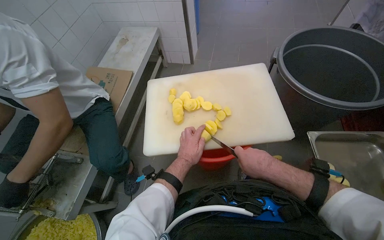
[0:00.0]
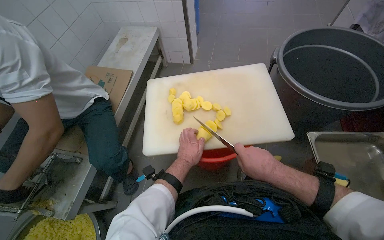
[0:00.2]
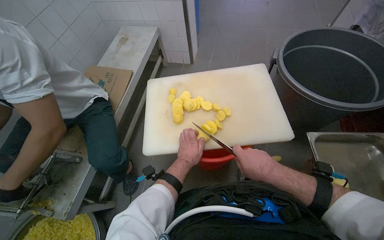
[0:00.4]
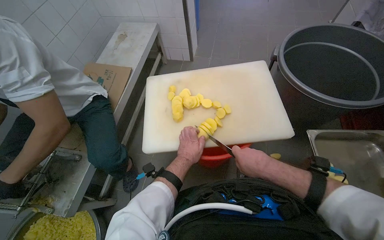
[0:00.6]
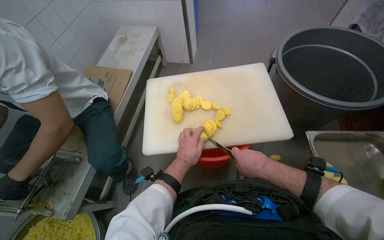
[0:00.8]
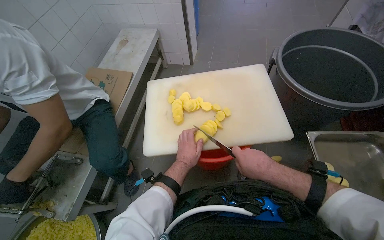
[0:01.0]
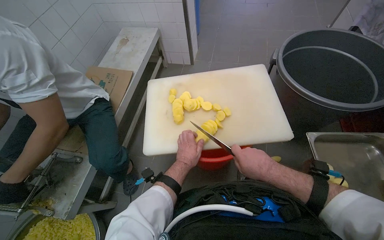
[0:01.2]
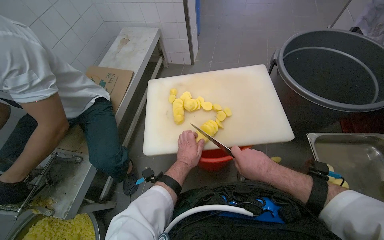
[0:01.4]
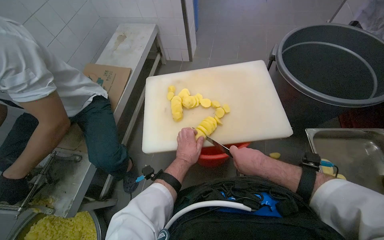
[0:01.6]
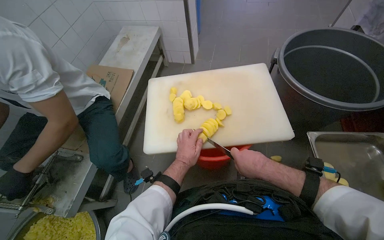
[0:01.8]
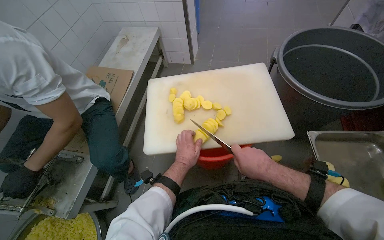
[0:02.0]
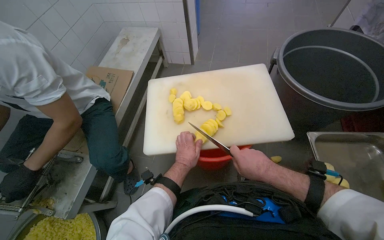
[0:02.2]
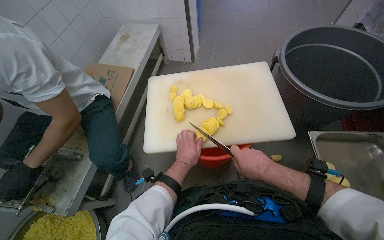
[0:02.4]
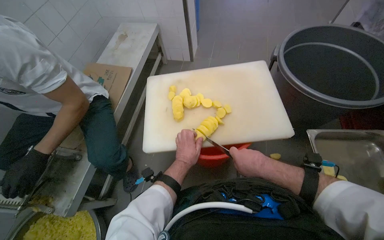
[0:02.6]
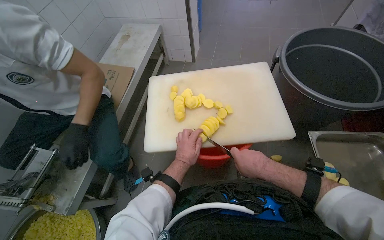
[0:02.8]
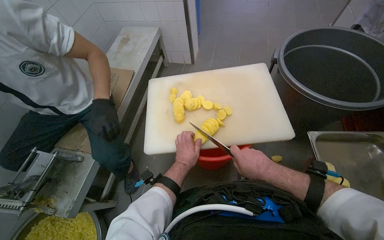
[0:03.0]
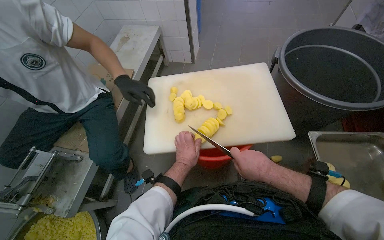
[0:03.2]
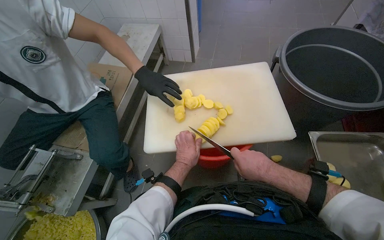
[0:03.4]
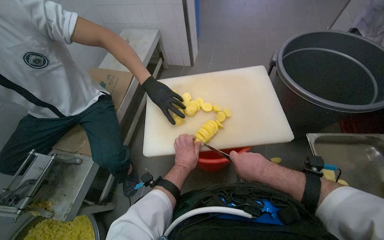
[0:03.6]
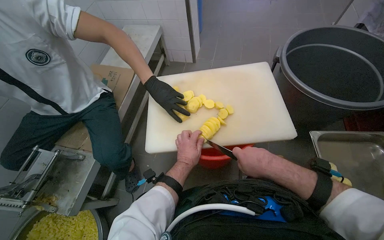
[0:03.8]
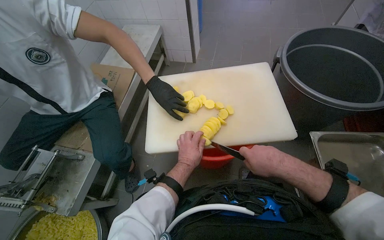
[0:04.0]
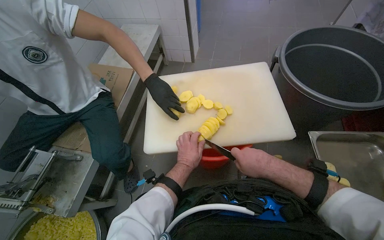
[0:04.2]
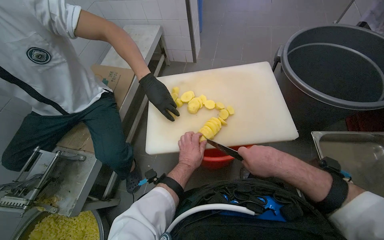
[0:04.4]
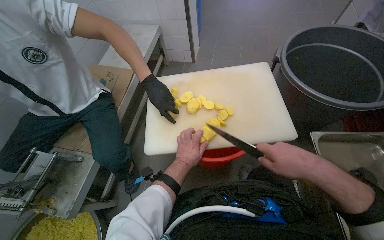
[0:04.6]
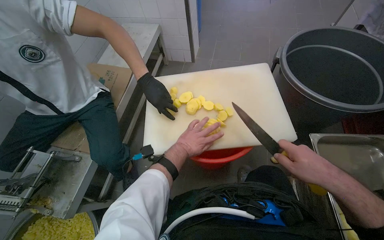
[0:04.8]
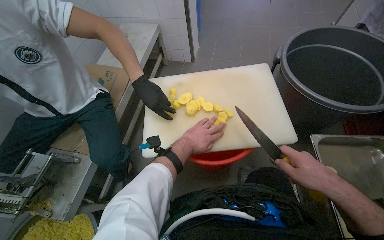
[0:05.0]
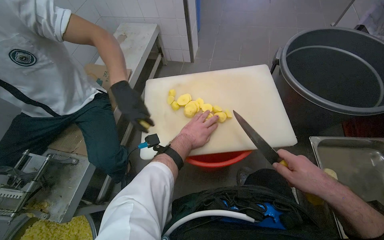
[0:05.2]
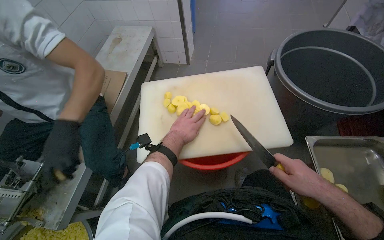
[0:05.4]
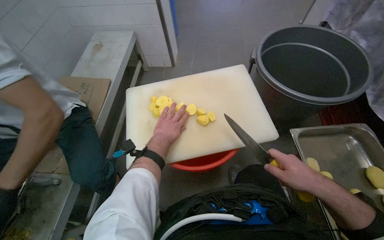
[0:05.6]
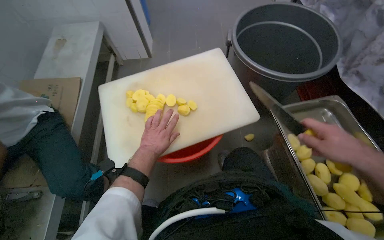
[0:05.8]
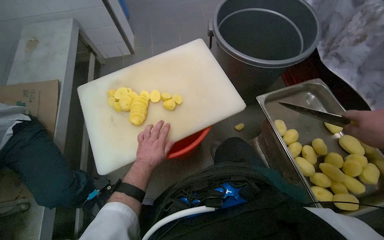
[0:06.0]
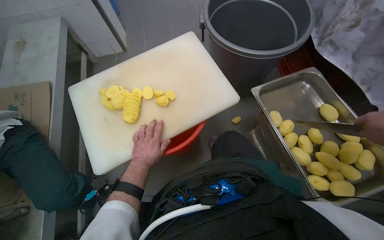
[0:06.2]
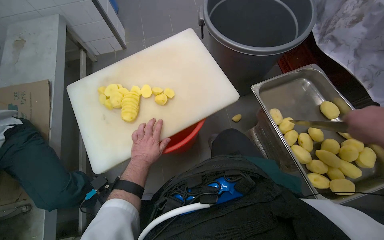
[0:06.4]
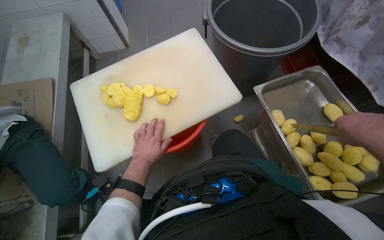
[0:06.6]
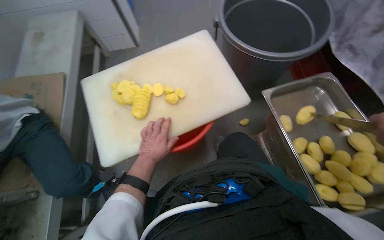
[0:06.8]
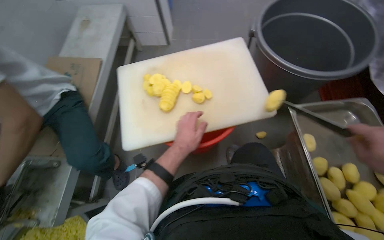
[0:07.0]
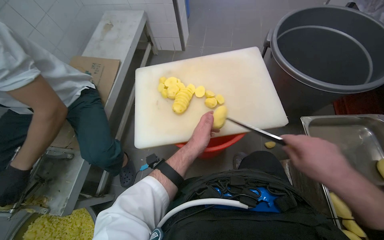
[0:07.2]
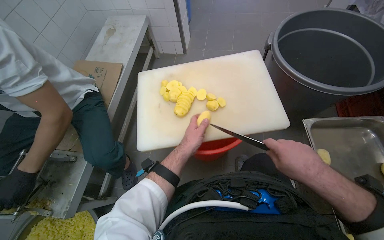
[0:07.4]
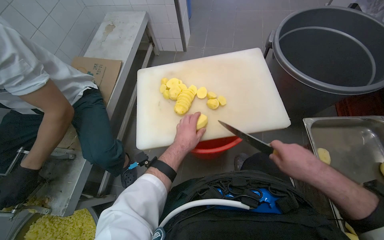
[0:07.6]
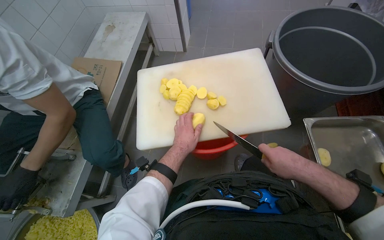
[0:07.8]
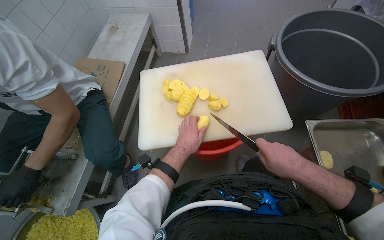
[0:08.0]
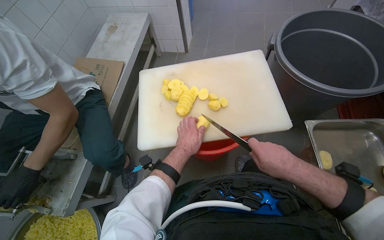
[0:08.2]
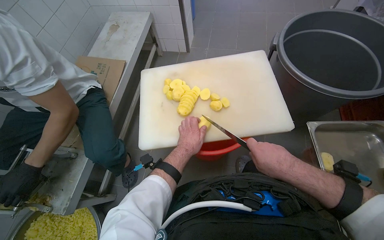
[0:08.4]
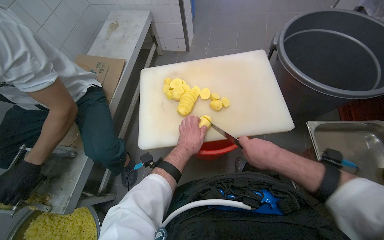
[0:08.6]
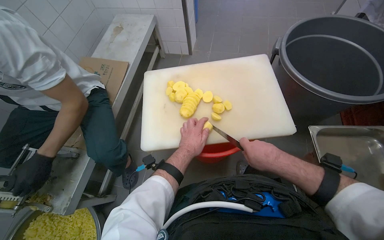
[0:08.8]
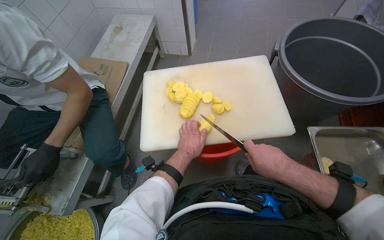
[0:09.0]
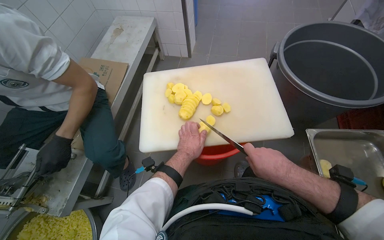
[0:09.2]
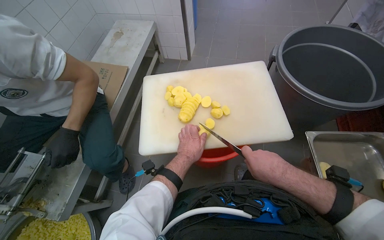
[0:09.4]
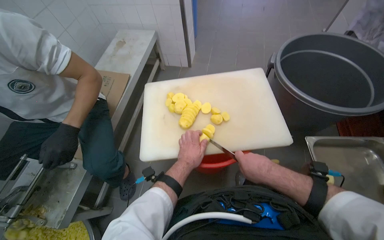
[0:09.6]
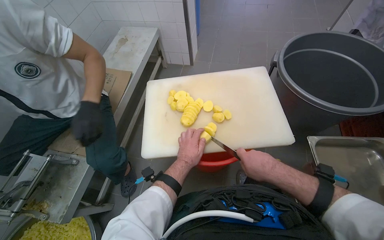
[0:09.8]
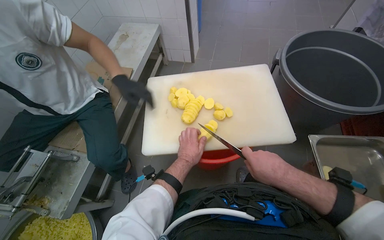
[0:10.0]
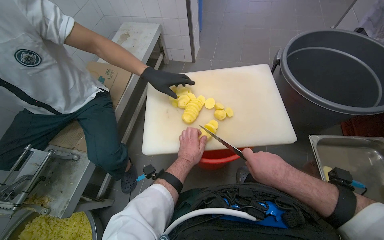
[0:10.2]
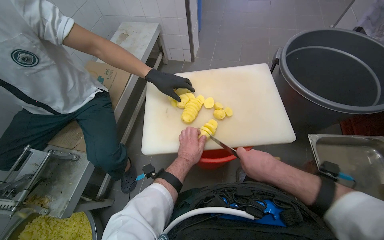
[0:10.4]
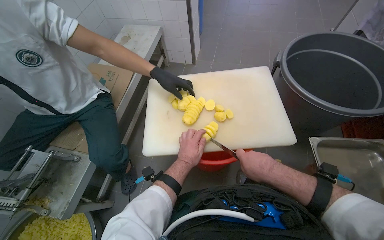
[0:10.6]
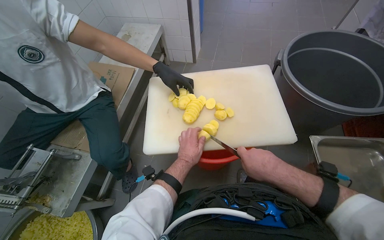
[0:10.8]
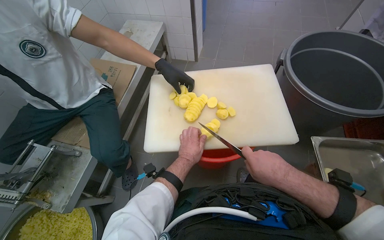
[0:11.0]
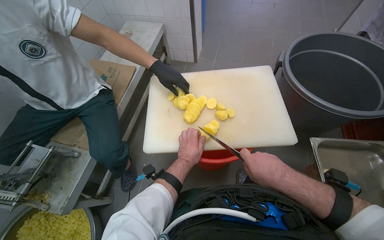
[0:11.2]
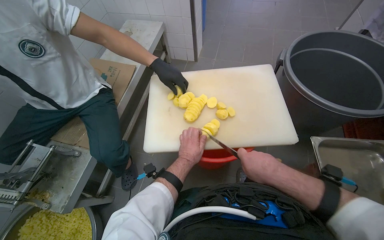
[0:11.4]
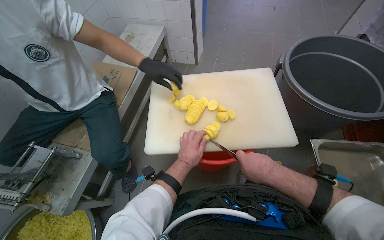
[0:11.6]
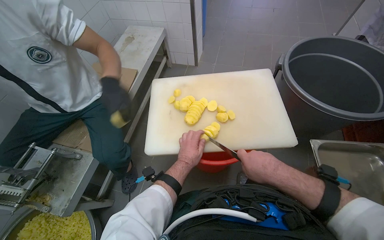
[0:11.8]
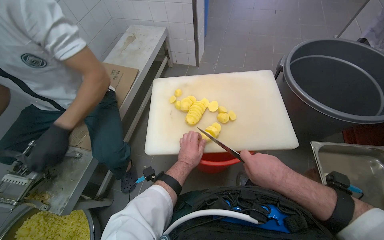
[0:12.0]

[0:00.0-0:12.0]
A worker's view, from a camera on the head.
Job: preparing food.
The whole recording: Slicing potatoes on cutting board. The worker slices peeled potatoes on a white cutting board with a knife.
0.0 to 4.4 s: The hands are busy where they are.
4.4 to 6.0 s: The head turns to the right by some 20 degrees.
9.0 to 12.0 s: The hands stay close to where they were, moving slightly.

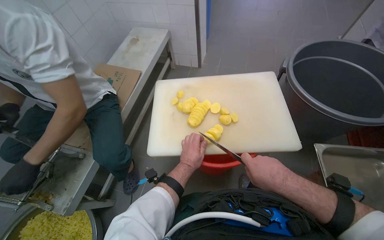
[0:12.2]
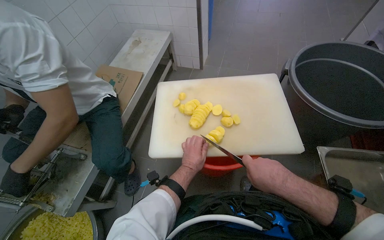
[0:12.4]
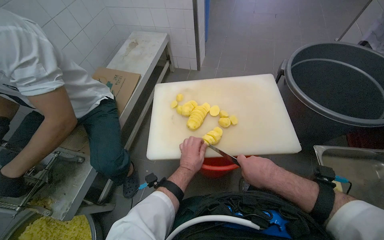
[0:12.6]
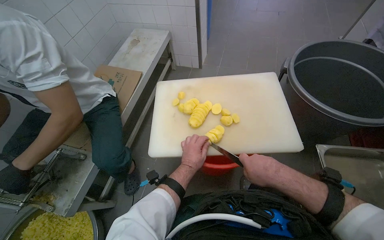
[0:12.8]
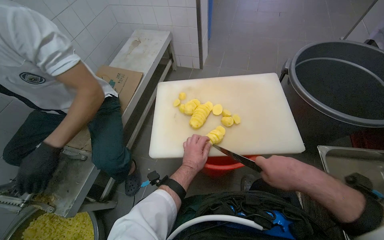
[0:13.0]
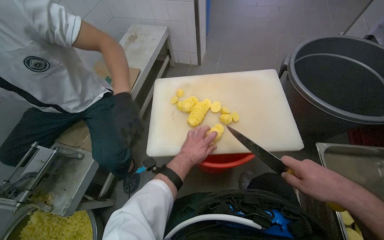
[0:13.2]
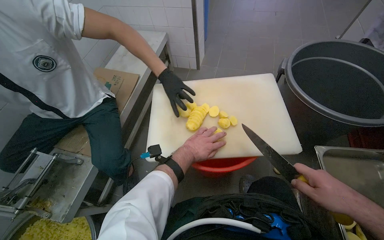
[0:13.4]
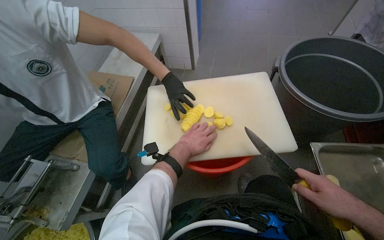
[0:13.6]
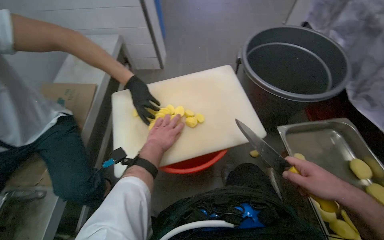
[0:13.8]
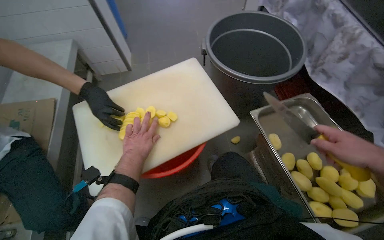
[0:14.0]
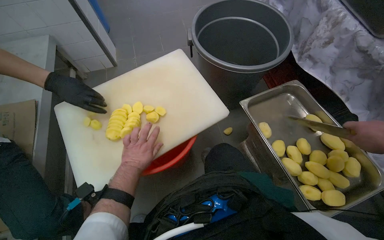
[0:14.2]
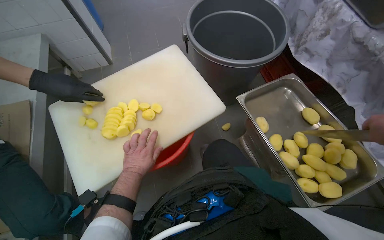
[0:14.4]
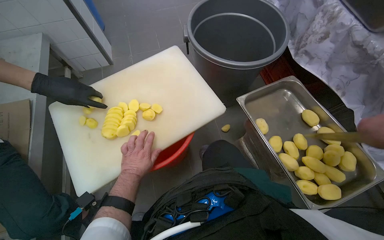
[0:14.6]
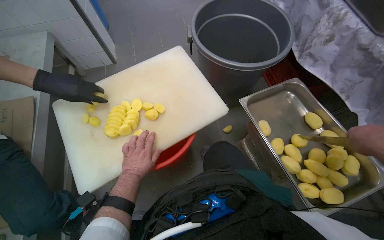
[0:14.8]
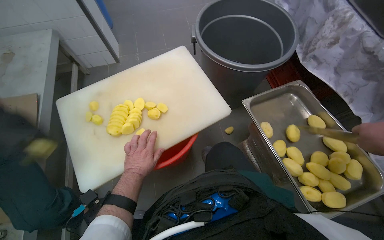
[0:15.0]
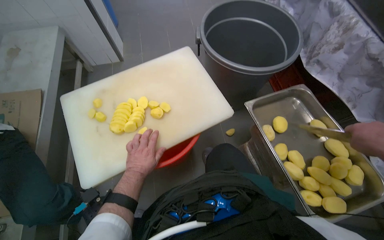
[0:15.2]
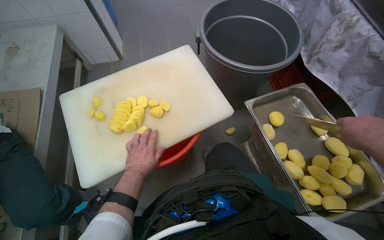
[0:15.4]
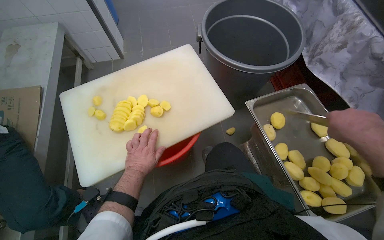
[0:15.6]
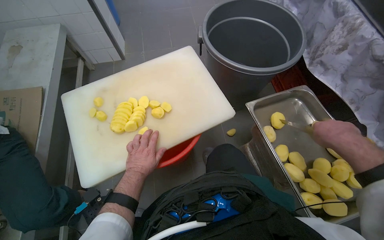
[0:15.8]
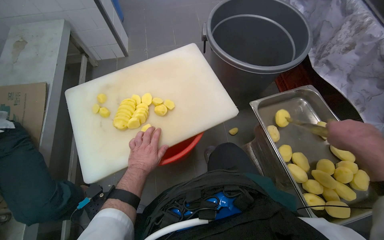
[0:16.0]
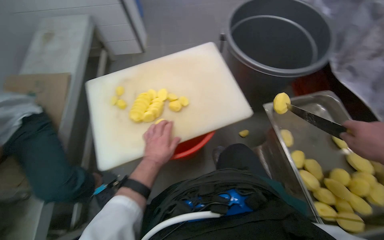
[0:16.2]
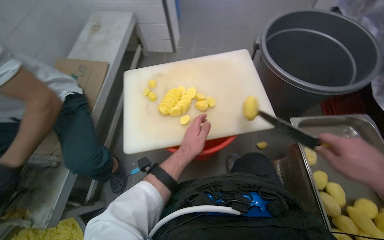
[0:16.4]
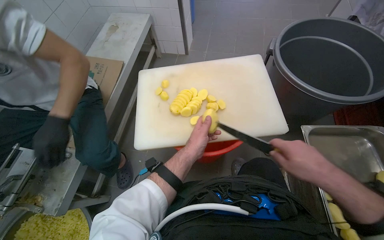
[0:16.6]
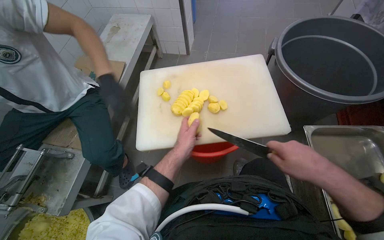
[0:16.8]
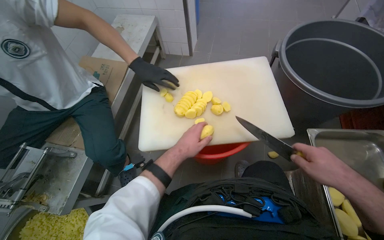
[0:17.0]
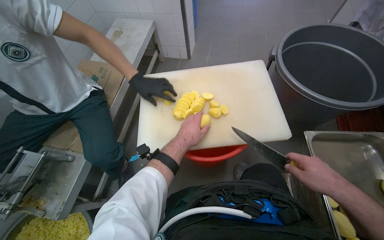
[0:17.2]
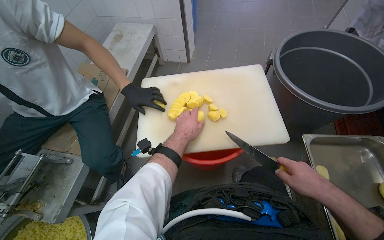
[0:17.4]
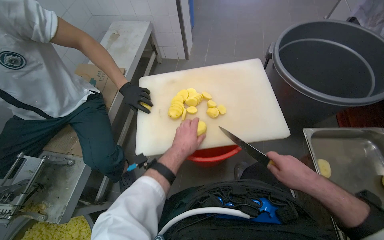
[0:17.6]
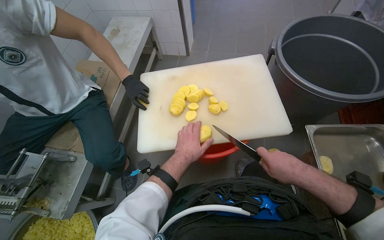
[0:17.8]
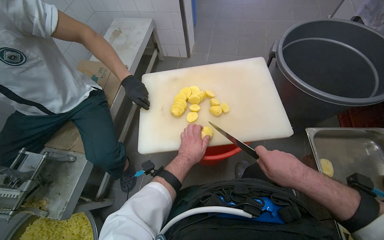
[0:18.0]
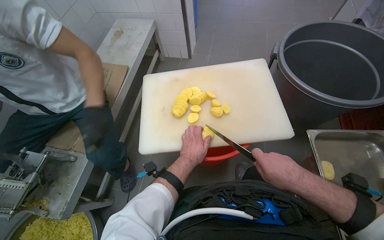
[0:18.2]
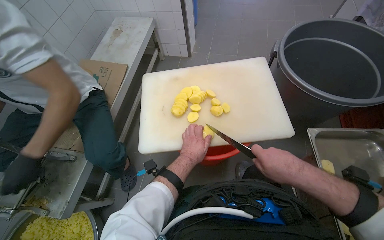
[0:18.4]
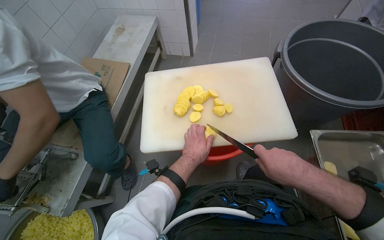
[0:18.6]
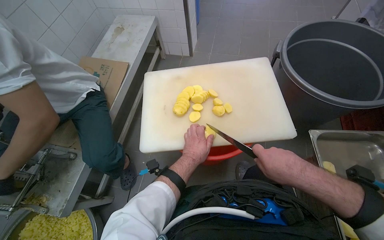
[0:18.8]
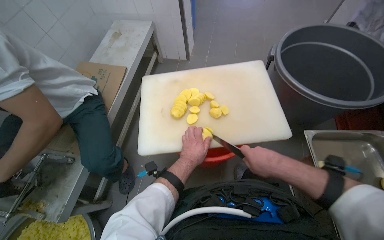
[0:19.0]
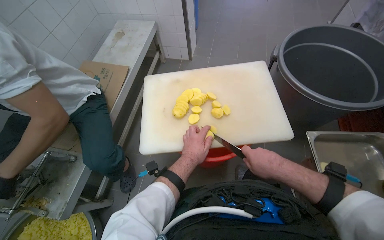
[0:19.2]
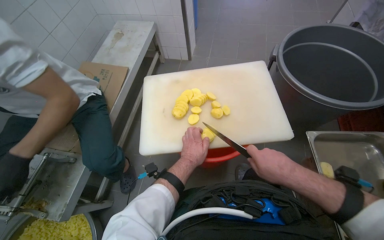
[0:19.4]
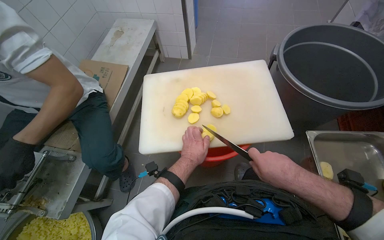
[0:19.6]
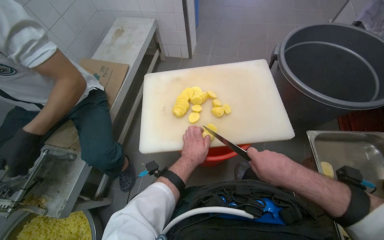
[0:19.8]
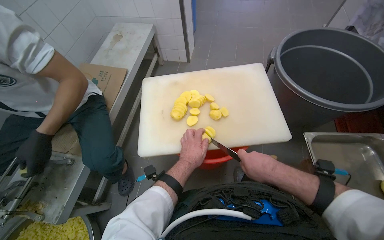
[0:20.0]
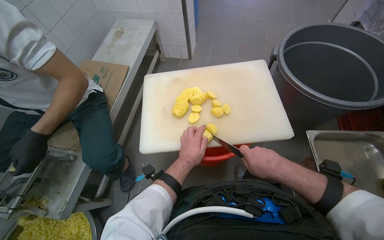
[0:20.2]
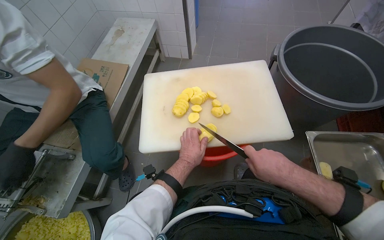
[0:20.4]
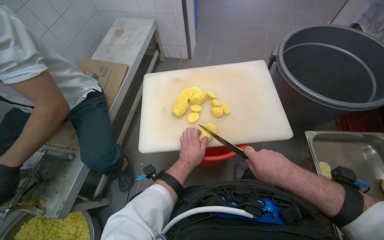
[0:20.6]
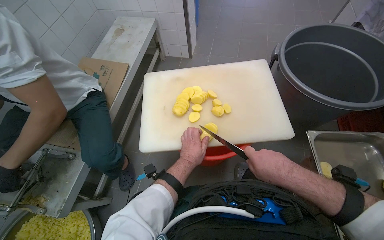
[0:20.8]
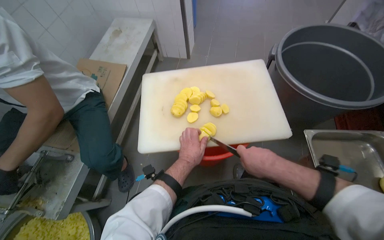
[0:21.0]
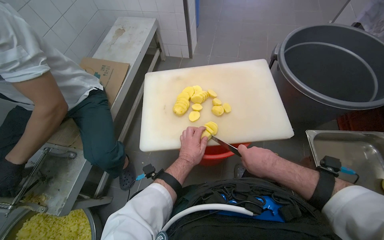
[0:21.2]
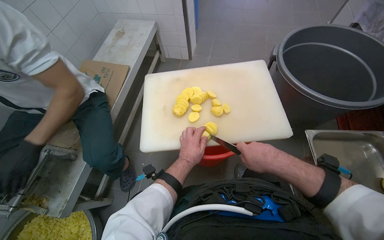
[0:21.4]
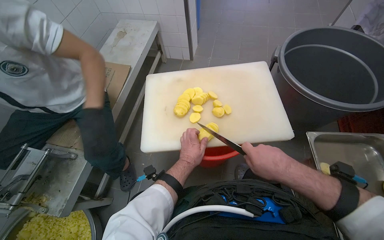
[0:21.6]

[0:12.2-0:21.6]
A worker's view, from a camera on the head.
Job: preparing food.
The whole recording: Slicing potatoes on cutting board. The worker slices peeled potatoes on a white cutting board with a knife.
12.2 to 13.8 s: The left hand heads up the picture, covering roughly 10 cm; the right hand moves to the right, about 20 cm.
15.4 to 17.0 s: The head turns to the left by some 25 degrees. The left hand is displaced nearer to the camera by roughly 10 cm.
17.0 to 18.4 s: The right hand is displaced to the left by approximately 15 cm.
18.4 to 21.6 s: The hands work in one place, with small movements.
